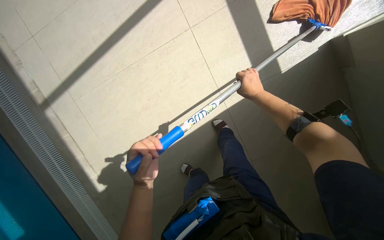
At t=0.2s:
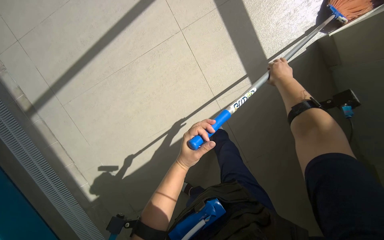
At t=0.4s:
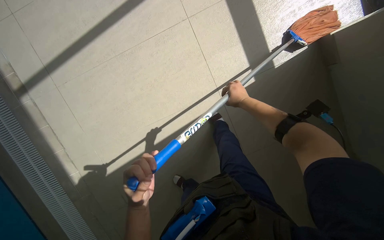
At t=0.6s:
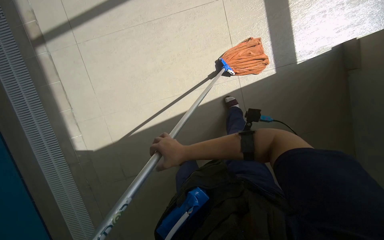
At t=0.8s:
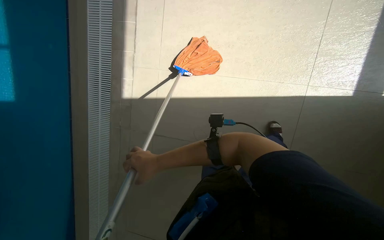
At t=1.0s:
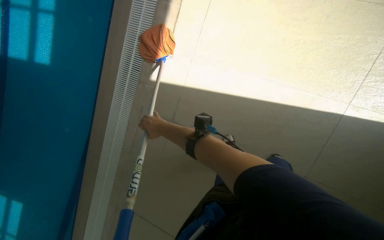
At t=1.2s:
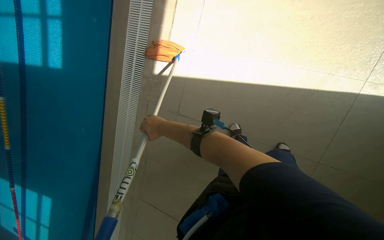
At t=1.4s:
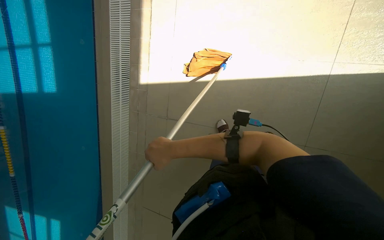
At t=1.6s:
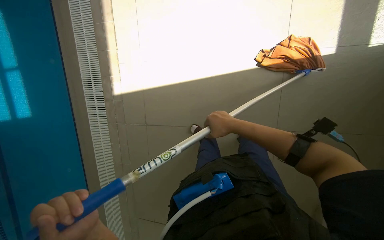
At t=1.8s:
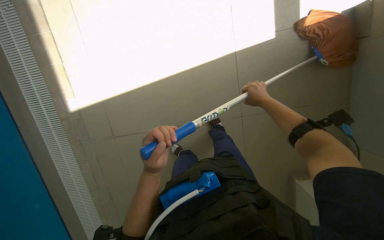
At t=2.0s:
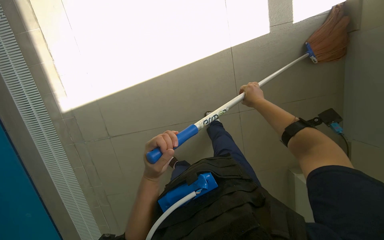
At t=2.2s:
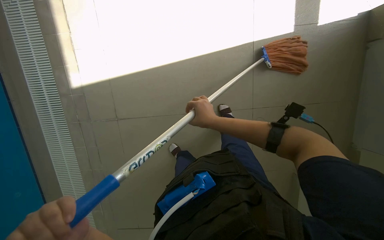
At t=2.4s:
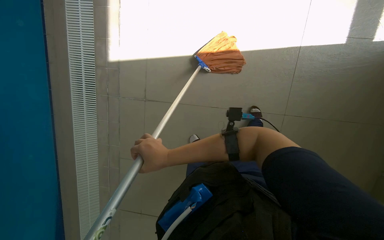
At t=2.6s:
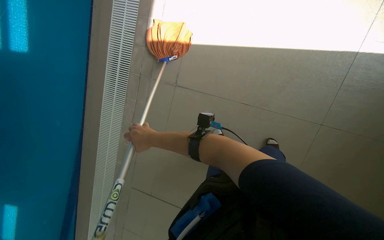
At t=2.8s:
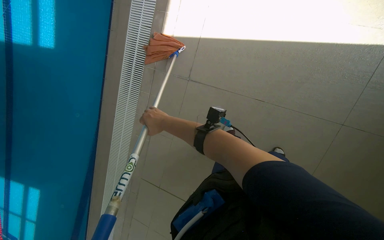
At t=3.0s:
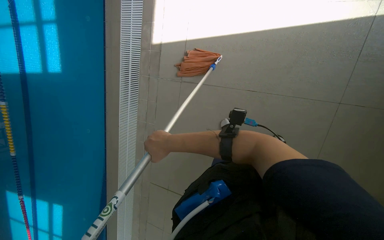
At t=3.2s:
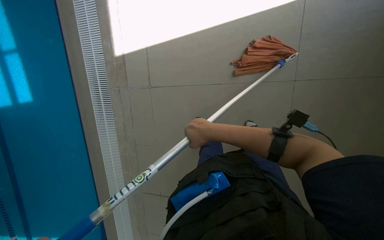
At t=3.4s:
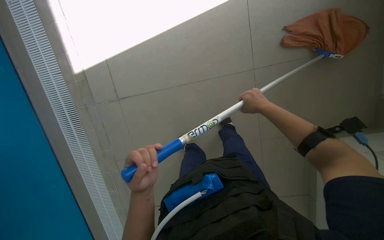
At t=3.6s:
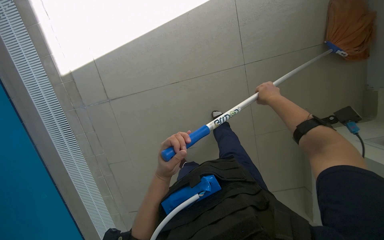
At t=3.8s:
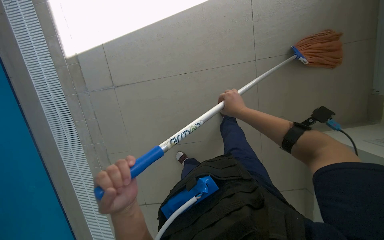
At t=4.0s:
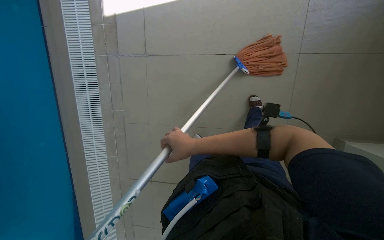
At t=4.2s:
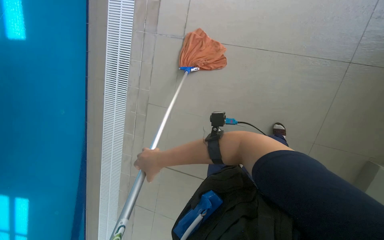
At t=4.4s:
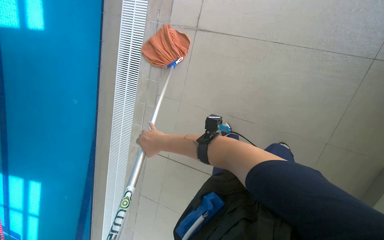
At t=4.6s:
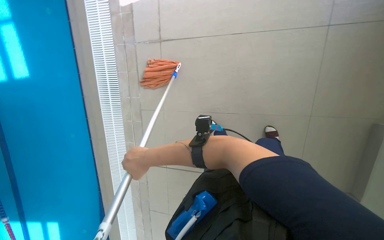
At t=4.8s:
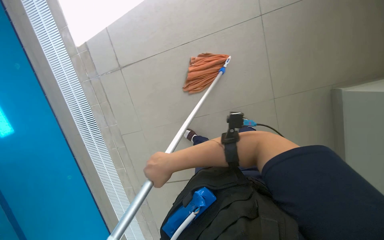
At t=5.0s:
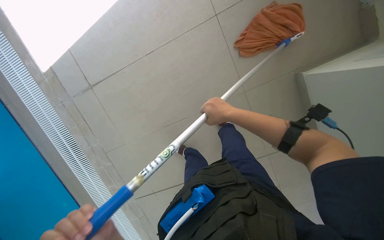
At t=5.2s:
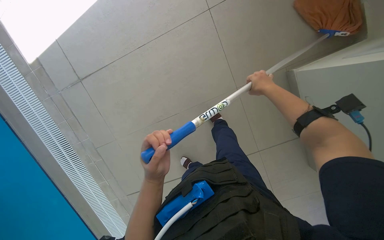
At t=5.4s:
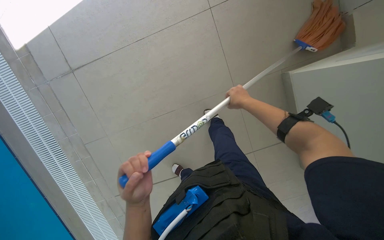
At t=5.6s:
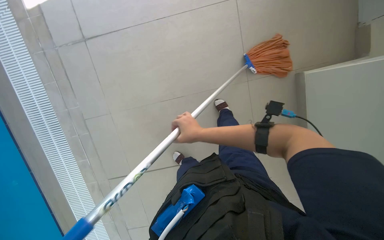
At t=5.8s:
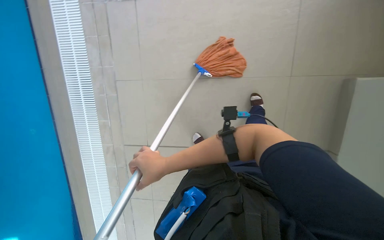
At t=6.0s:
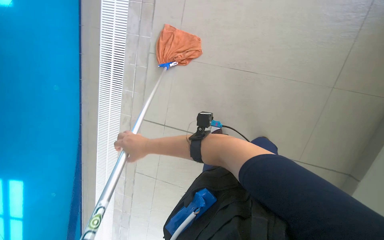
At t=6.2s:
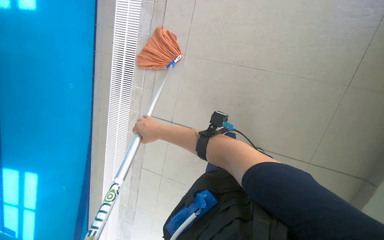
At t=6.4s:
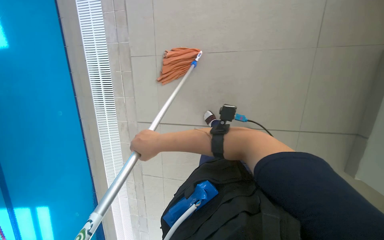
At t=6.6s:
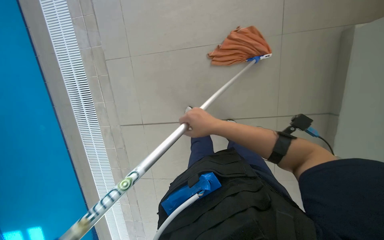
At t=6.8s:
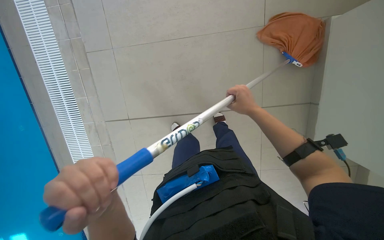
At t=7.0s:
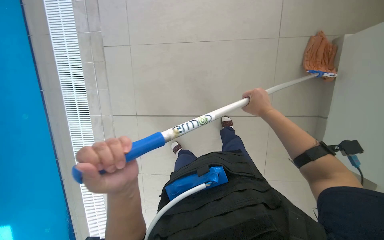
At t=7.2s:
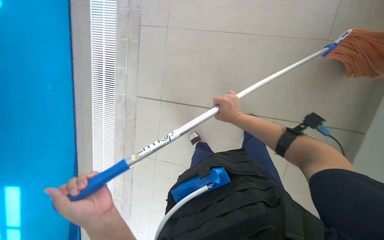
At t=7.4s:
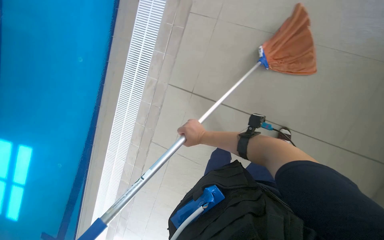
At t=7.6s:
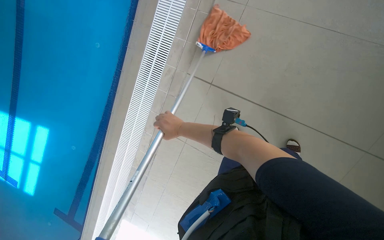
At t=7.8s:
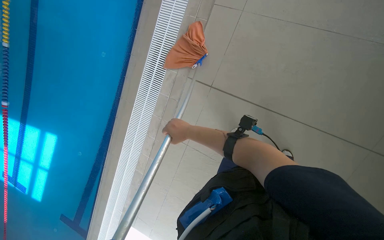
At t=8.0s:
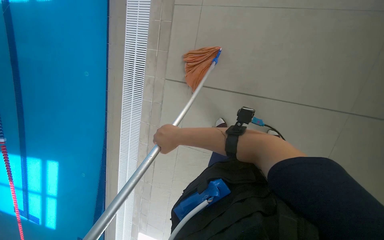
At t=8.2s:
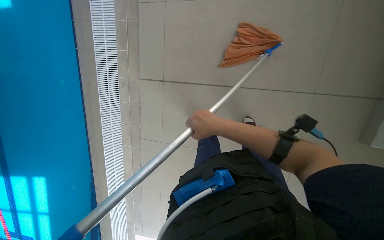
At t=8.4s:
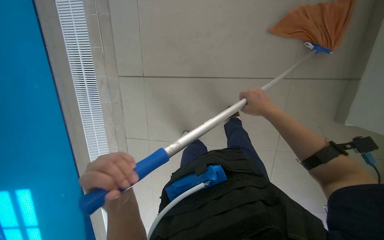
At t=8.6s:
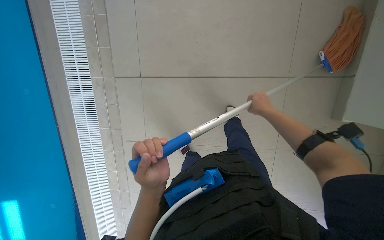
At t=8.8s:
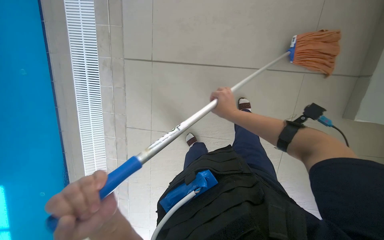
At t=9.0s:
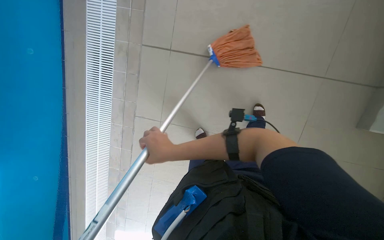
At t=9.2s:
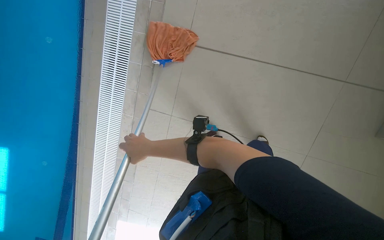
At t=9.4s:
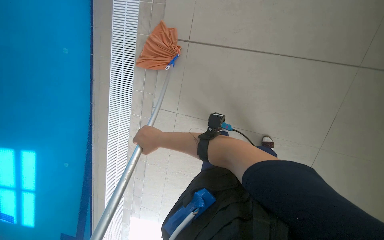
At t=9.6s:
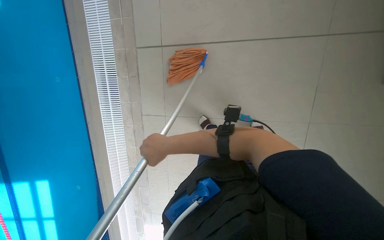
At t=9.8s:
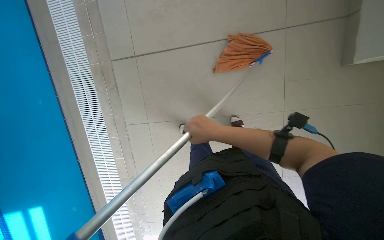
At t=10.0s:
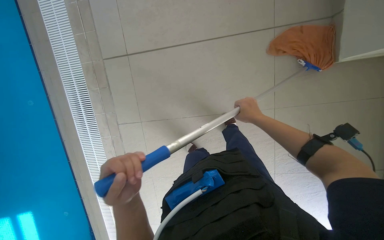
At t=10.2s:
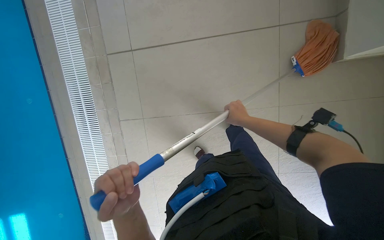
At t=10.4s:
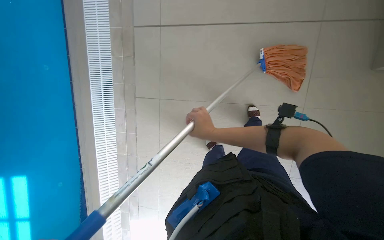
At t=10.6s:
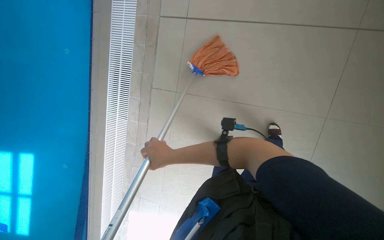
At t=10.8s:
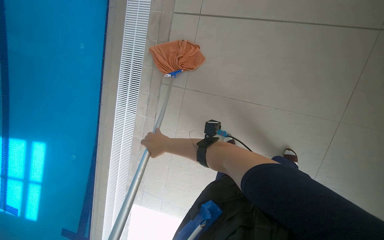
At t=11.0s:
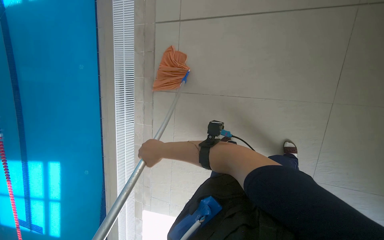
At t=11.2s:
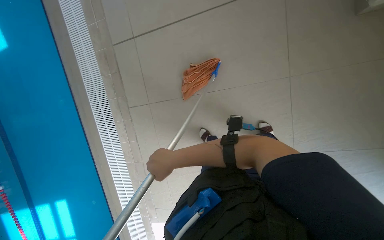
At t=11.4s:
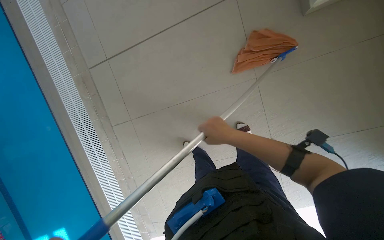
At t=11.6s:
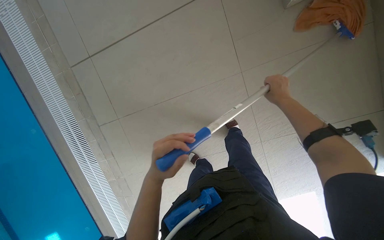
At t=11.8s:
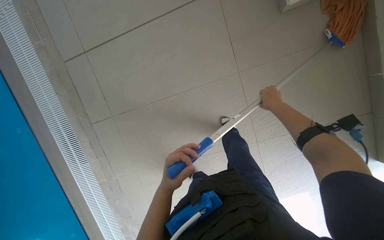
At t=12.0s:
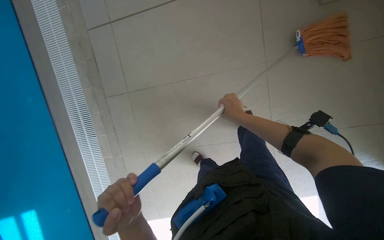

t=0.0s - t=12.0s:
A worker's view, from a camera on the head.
Job: mopping floor.
The whole recording: Mopping pool deck. The worker mops the tiled floor next to the swimming pool.
t=4.4s - t=6.0s: The right hand reaches approximately 40 cm to the right, then returns.
t=6.0s - t=7.6s: The head turns to the right by approximately 20 degrees. The right hand goes to the right and returns, roughly 40 cm each way.
t=7.6s - t=9.0s: The right hand heads nearer to the camera and down the picture, covering roughly 20 cm, and reaches roughly 30 cm to the right, then returns.
t=9.0s - t=10.4s: The right hand goes left and right, some 35 cm each way, reversing 2 times.
t=10.4s - t=12.0s: The right hand swings left and right, some 40 cm each way, with 2 reversals.

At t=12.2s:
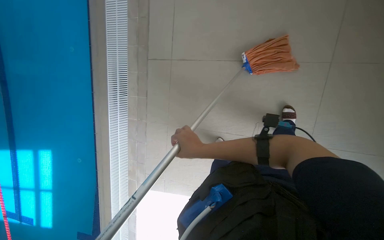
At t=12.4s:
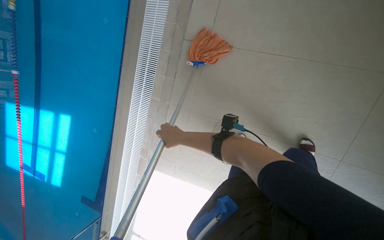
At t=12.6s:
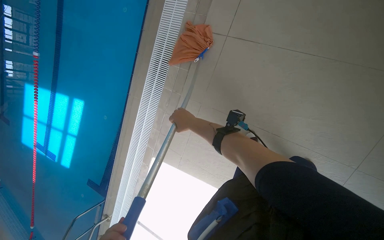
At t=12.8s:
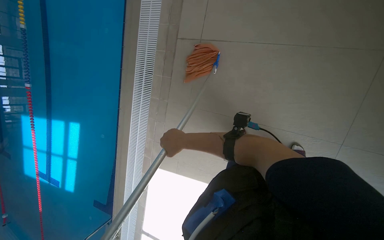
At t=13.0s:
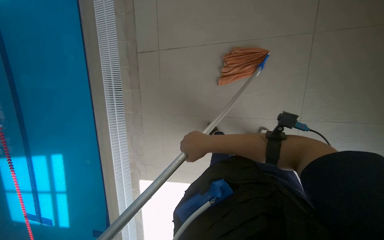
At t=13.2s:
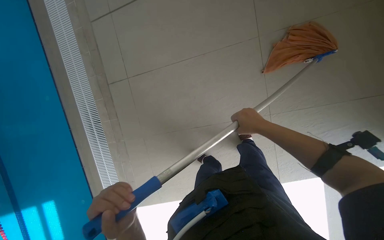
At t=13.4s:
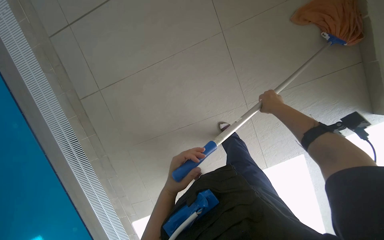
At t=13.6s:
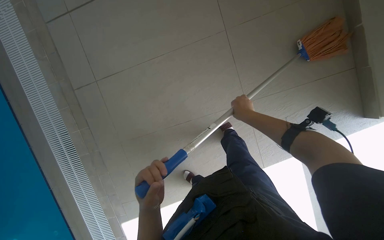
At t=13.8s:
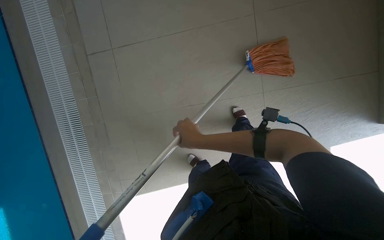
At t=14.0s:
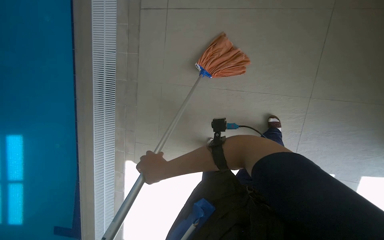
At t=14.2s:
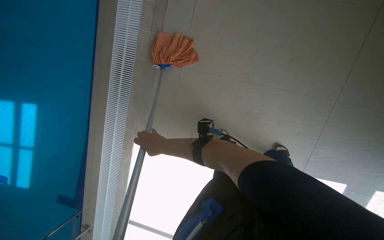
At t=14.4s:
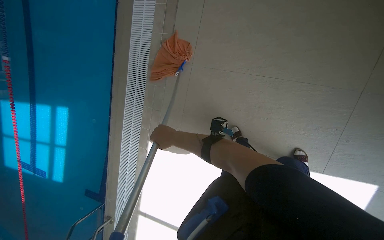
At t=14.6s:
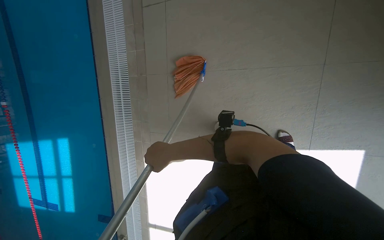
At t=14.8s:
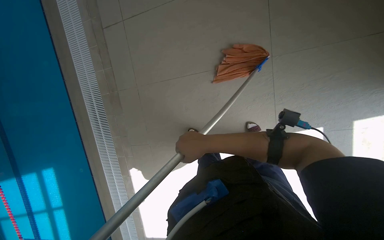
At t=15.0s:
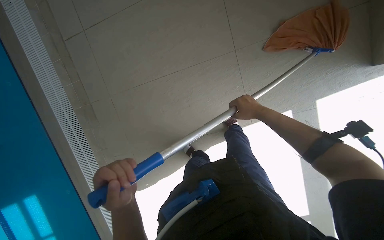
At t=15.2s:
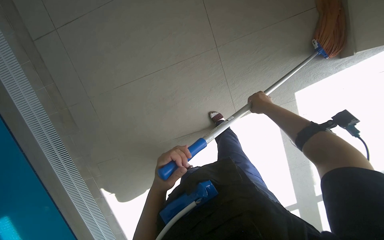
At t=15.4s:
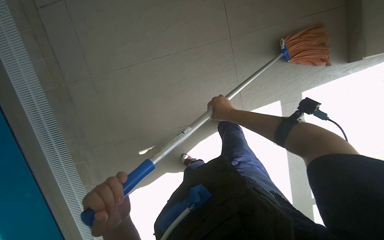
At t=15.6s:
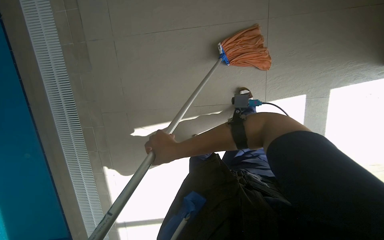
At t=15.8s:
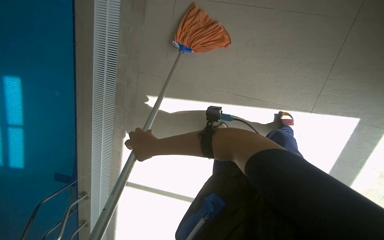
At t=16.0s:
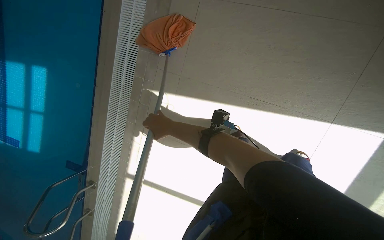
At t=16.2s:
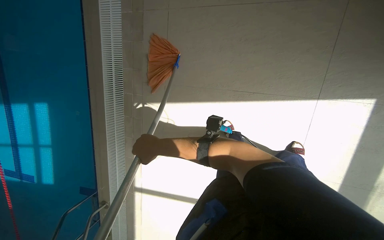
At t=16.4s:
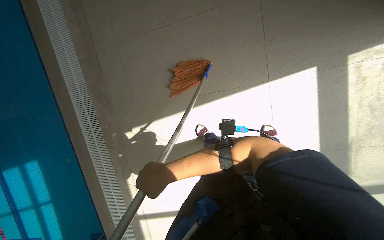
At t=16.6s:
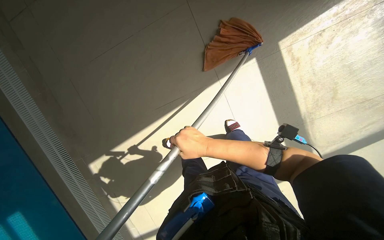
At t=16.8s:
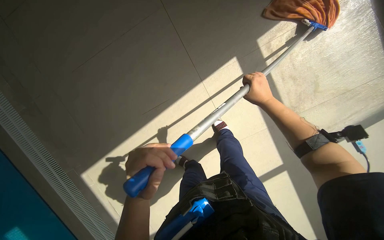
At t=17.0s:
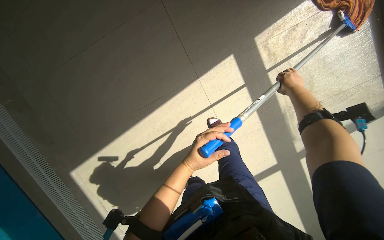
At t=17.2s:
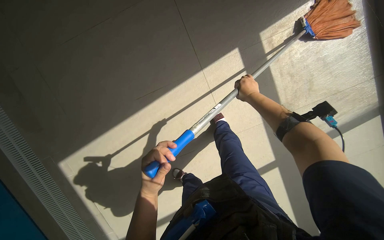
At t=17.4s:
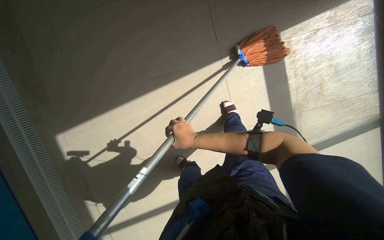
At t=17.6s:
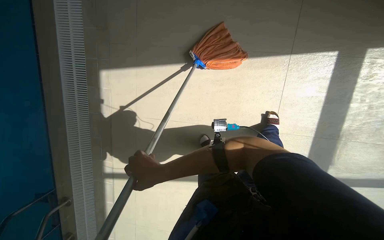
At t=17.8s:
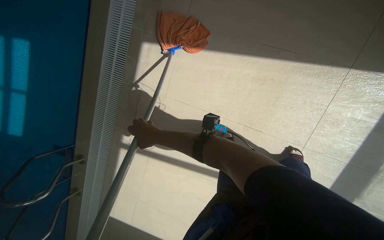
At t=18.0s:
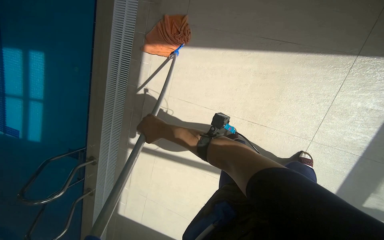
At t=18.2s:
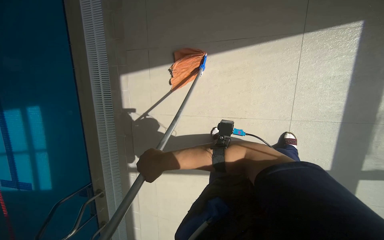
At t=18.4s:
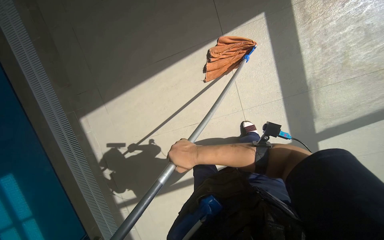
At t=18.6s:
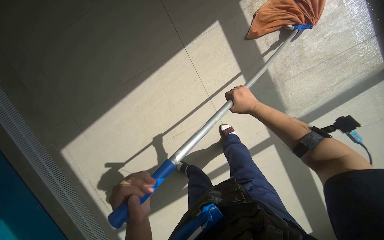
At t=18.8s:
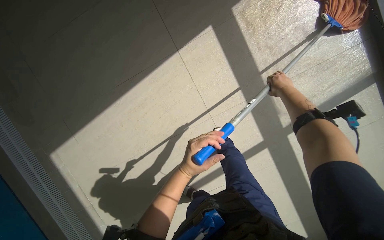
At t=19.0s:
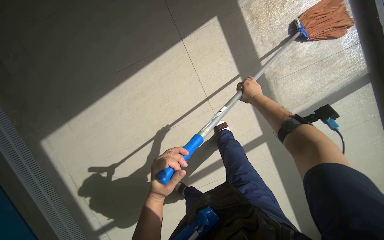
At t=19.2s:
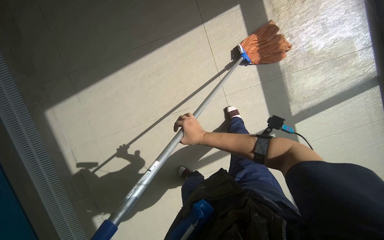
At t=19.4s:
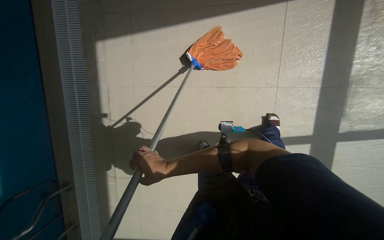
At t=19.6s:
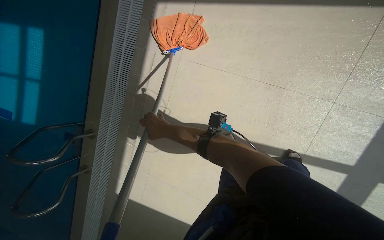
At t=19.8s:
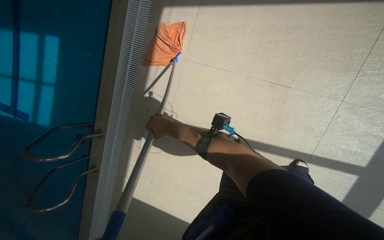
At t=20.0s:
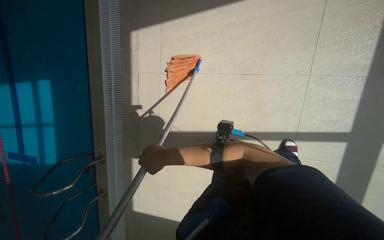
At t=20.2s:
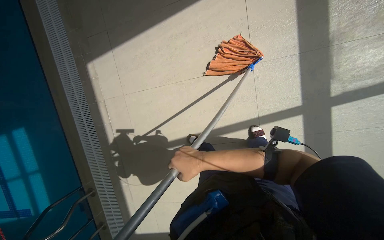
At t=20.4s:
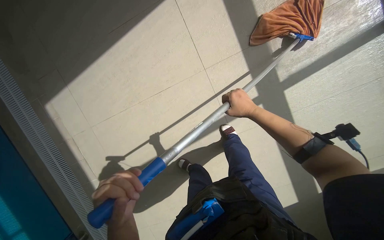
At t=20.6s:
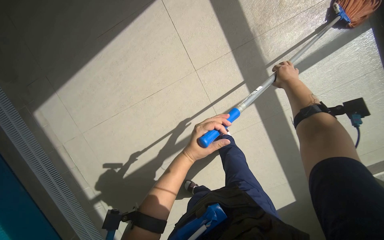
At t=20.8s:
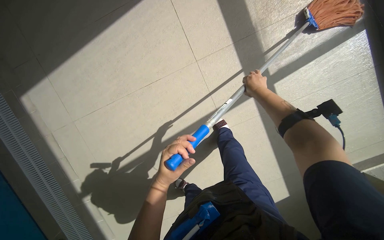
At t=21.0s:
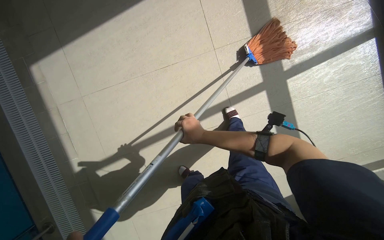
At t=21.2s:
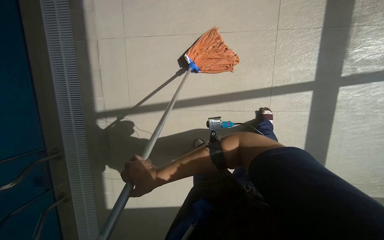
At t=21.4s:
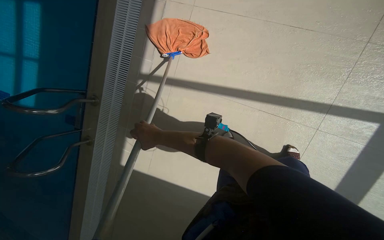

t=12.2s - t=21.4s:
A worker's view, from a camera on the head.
Job: mopping floor.
The whole recording: Mopping pool deck. The worker mops the tiled floor next to the swimming pool.
t=13.8s - t=15.2s: The camera is carried some 50 cm. The scene rotates counterclockwise by about 35 degrees.
